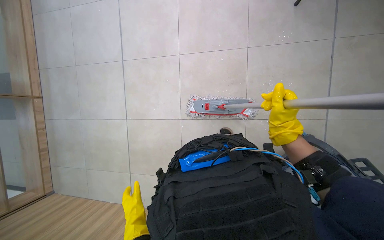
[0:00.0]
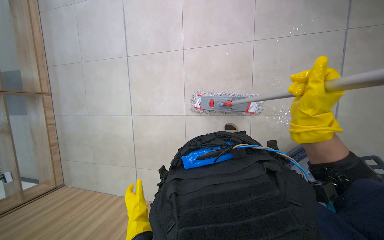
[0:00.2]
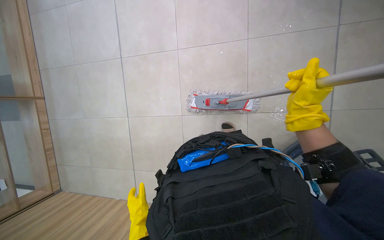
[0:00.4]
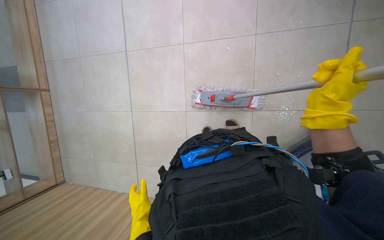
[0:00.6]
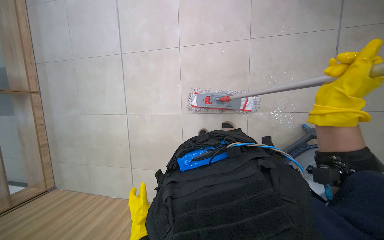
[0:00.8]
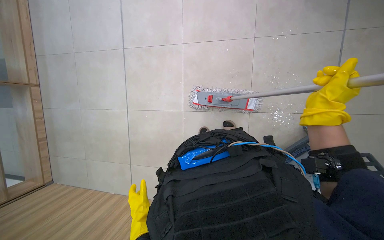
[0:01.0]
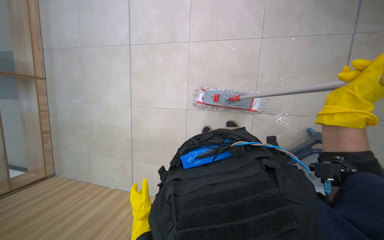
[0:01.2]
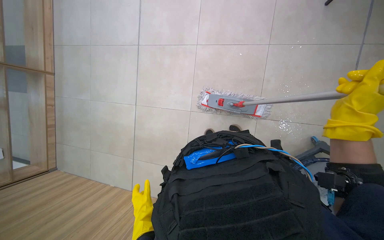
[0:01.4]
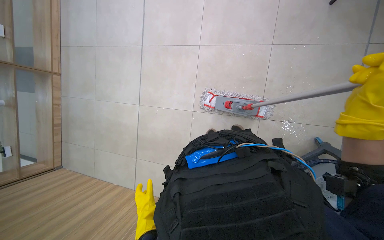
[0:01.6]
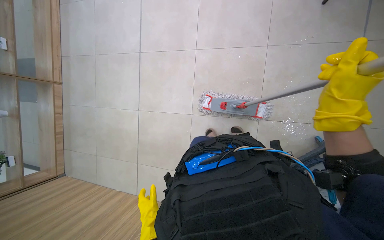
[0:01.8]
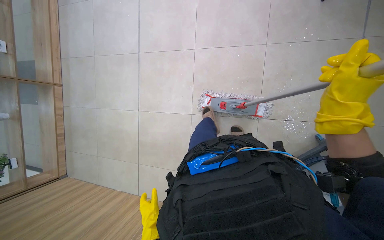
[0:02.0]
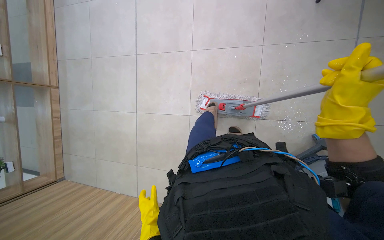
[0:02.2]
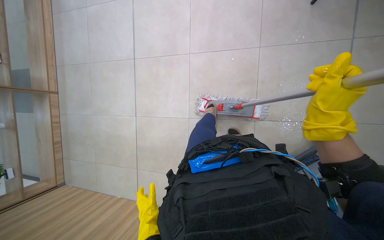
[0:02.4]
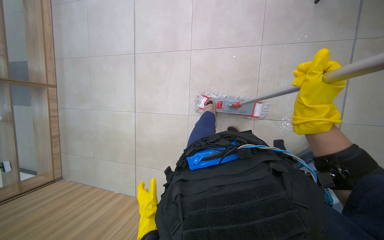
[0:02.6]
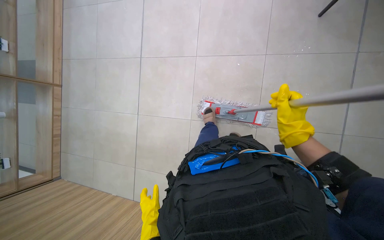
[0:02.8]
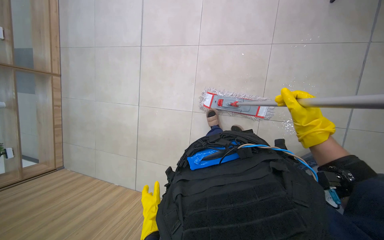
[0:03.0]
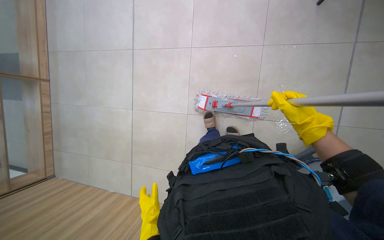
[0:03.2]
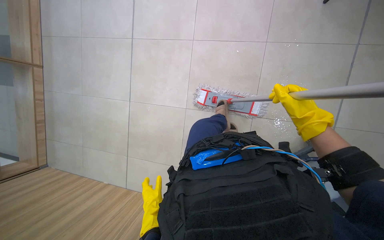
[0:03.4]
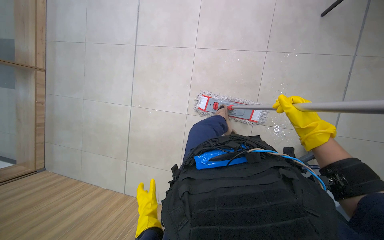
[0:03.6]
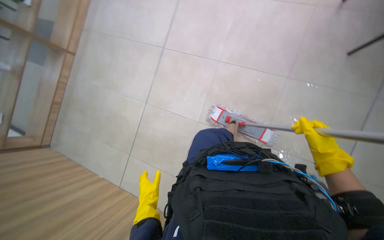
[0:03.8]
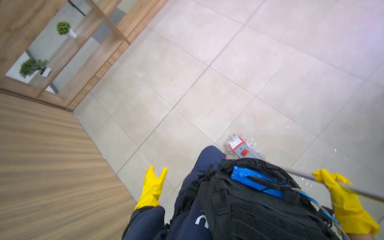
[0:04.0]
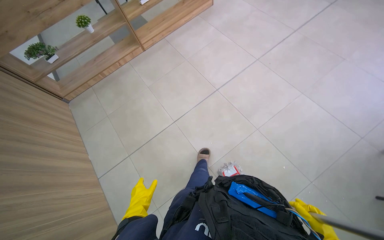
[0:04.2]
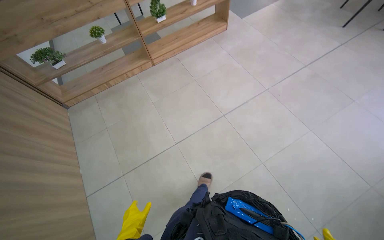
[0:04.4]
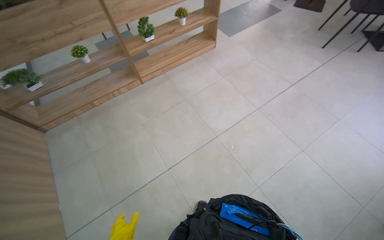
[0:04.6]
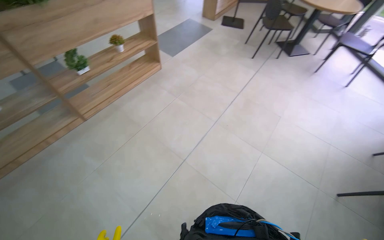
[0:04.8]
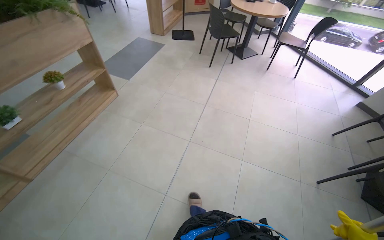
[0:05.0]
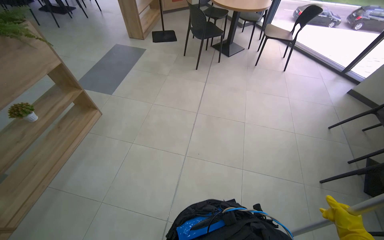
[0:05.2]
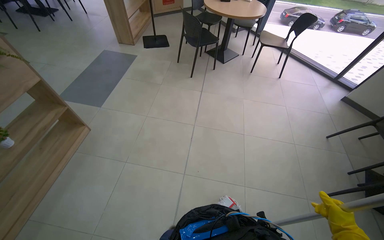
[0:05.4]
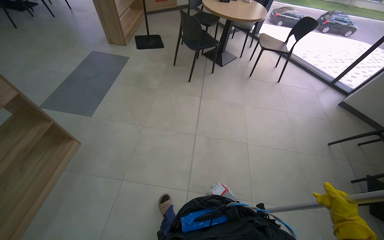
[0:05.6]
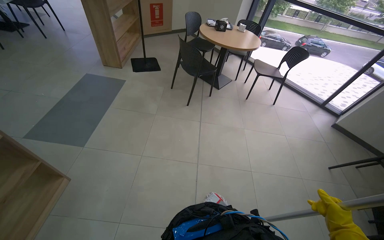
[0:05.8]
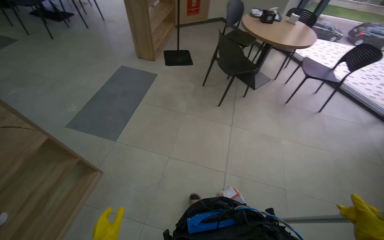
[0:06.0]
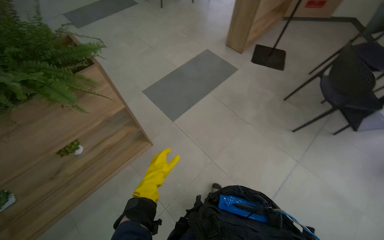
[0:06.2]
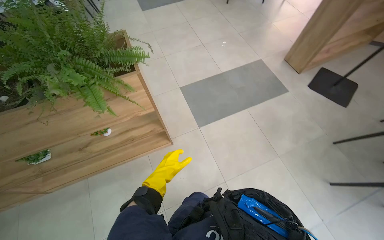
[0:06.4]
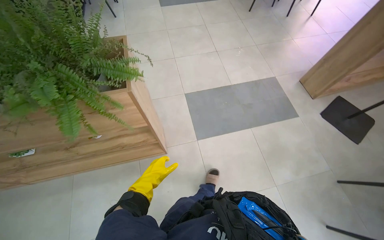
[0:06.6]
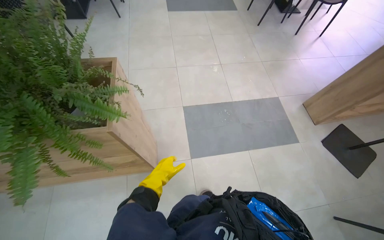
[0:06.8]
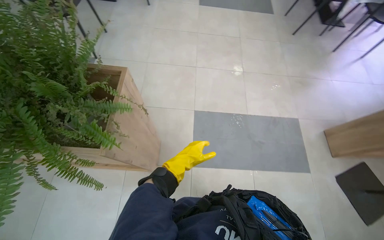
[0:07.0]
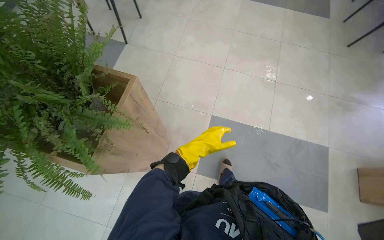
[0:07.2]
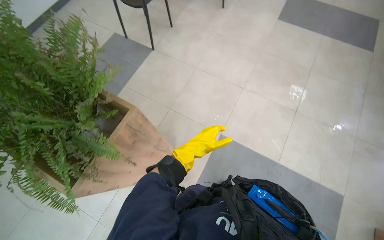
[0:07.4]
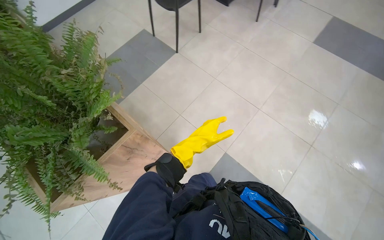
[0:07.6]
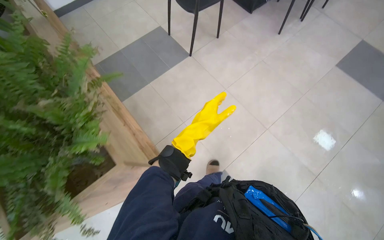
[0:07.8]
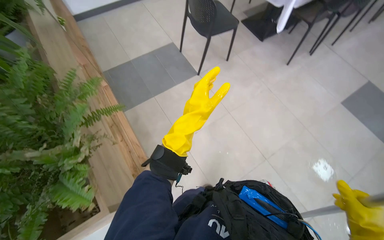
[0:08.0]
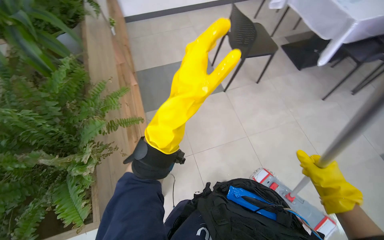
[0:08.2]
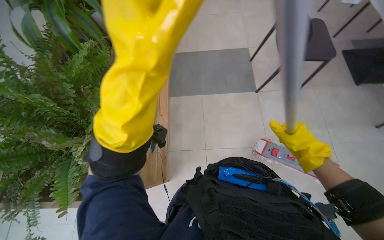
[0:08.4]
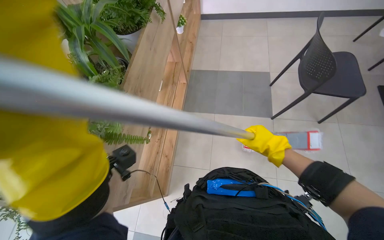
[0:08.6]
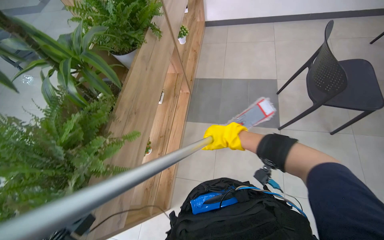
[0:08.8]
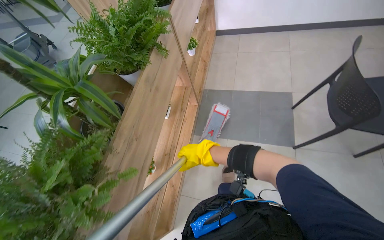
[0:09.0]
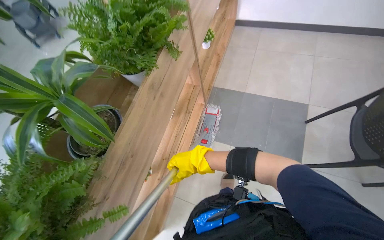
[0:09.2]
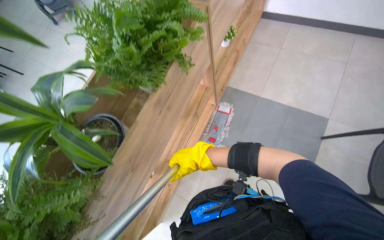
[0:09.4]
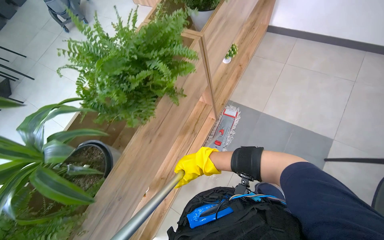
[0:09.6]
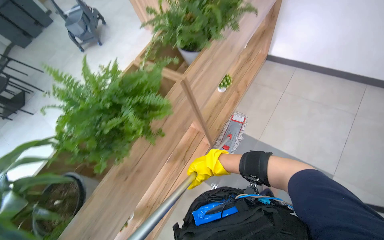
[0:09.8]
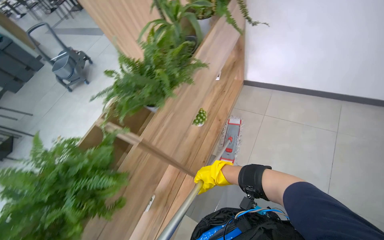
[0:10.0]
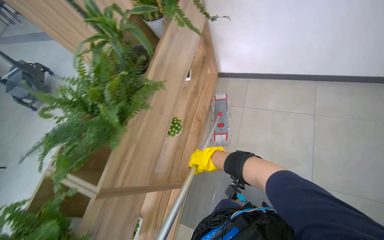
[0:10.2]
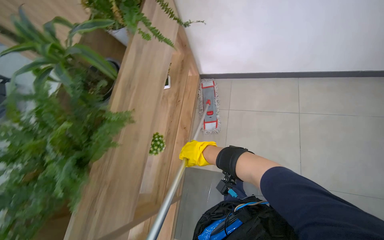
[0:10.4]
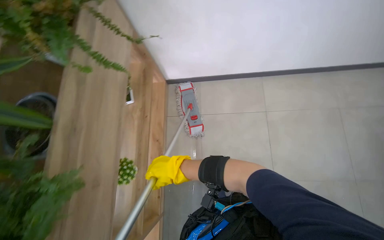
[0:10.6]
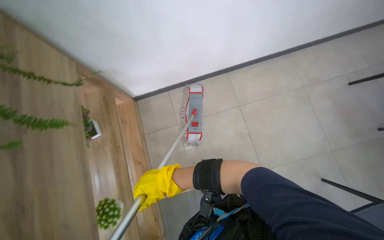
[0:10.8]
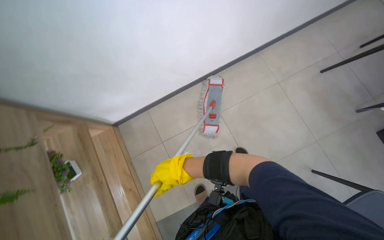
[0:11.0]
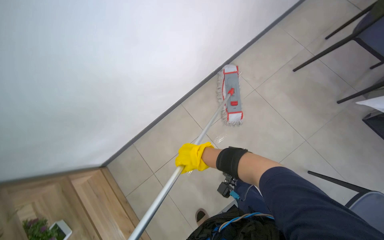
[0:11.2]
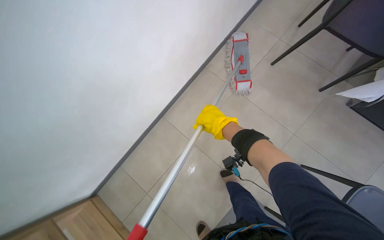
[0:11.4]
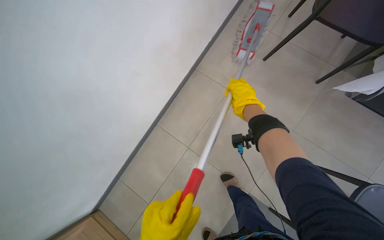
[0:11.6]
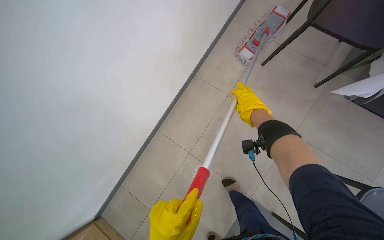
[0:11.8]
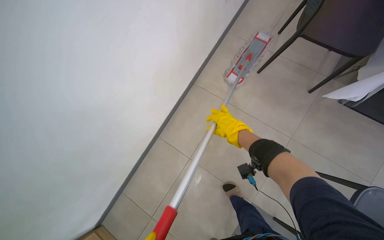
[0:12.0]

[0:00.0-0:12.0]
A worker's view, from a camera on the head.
Job: mopping floor.
The whole recording: Mopping cafeteria floor. The worker mops the cafeteria floor with a mop and bucket.
0:00.0 to 0:01.6: The right hand shifts approximately 10 cm nearer to the camera.
0:01.6 to 0:03.0: The right hand heads farther from the camera, covering about 10 cm.
0:03.0 to 0:04.4: The camera pitches upward, by approximately 20 degrees. Everything in view rotates about 50 degrees clockwise.
0:06.0 to 0:07.6: The head travels about 1 m. The head rotates about 115 degrees to the left.
0:07.6 to 0:09.0: The wearer moves roughly 50 cm. The head rotates approximately 60 degrees to the left.
0:09.0 to 0:10.4: The head travels some 1 m.
0:10.4 to 0:12.0: The head rotates about 60 degrees to the right.

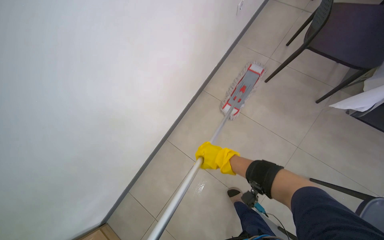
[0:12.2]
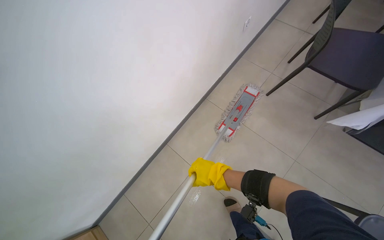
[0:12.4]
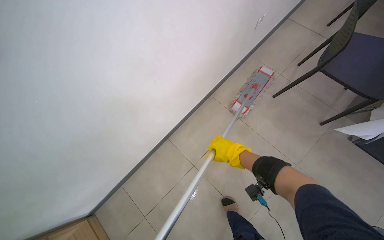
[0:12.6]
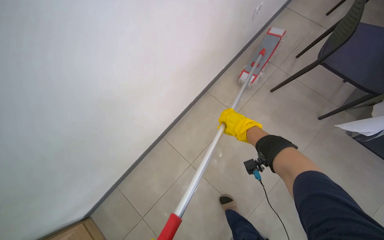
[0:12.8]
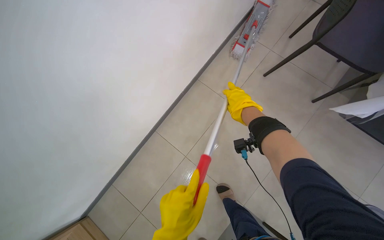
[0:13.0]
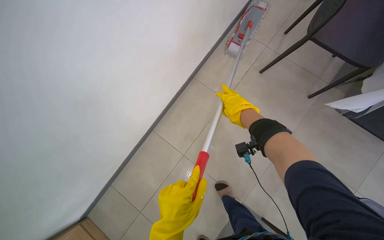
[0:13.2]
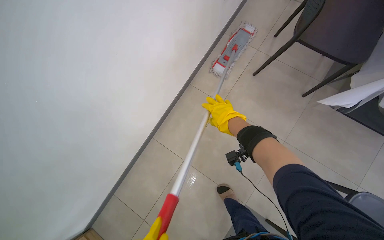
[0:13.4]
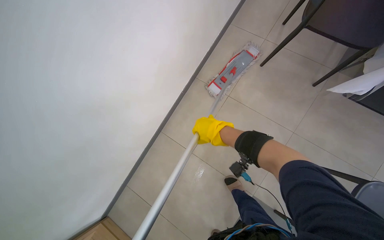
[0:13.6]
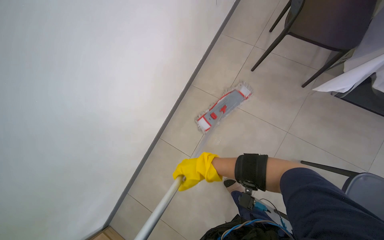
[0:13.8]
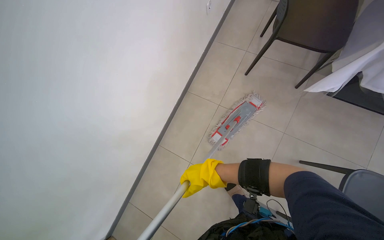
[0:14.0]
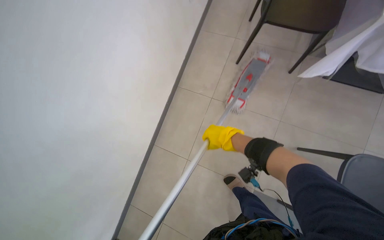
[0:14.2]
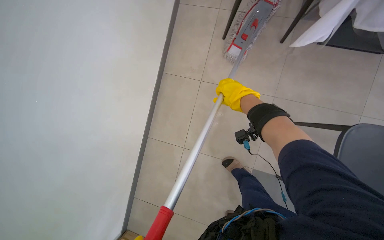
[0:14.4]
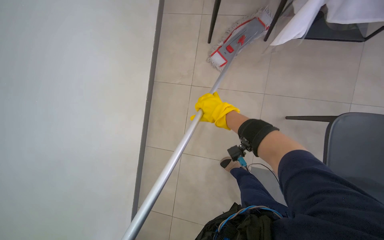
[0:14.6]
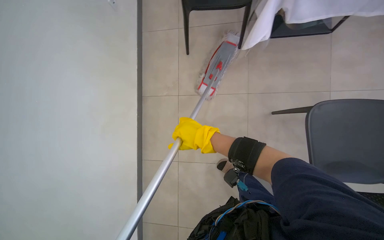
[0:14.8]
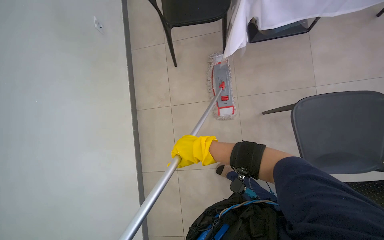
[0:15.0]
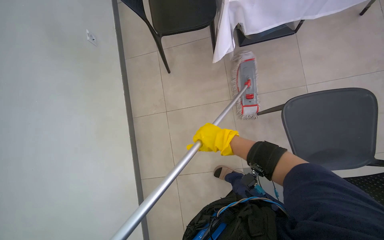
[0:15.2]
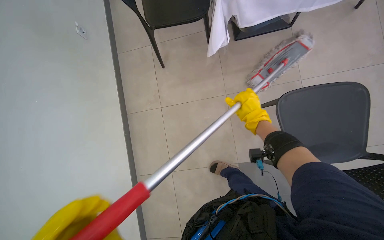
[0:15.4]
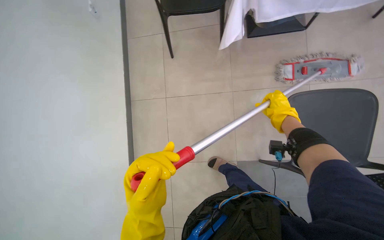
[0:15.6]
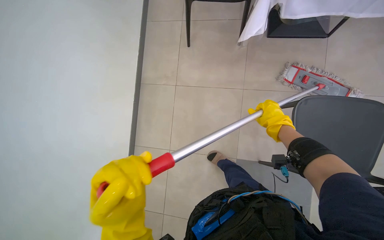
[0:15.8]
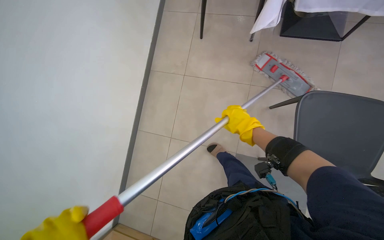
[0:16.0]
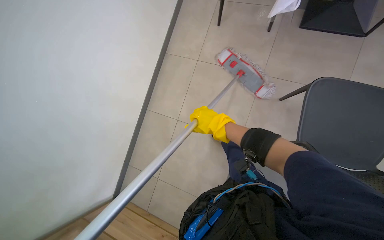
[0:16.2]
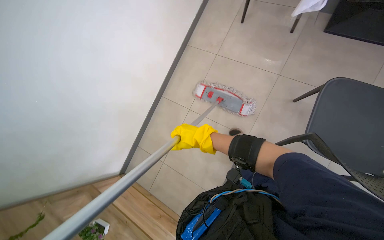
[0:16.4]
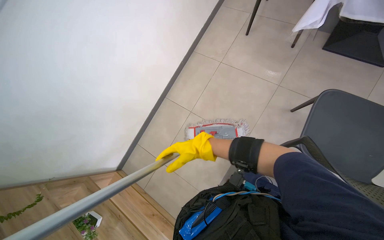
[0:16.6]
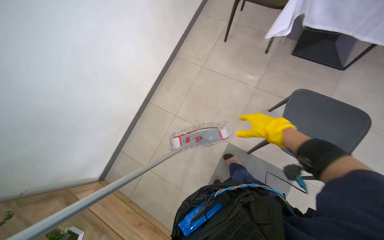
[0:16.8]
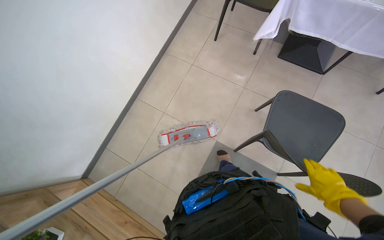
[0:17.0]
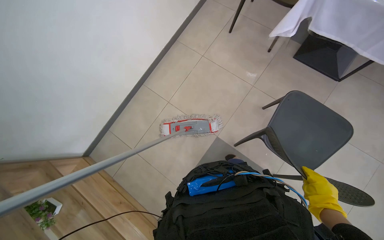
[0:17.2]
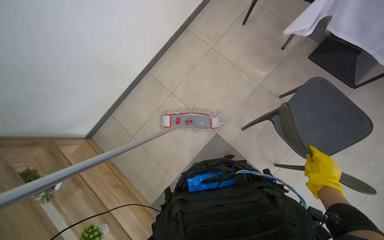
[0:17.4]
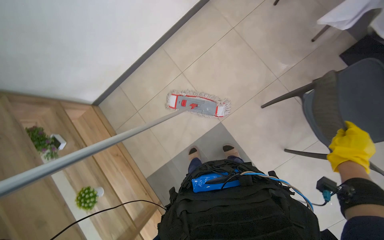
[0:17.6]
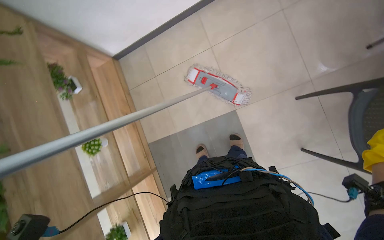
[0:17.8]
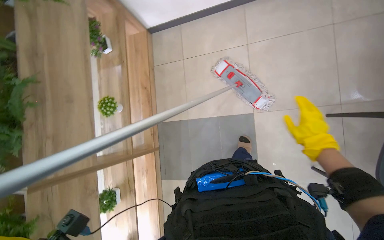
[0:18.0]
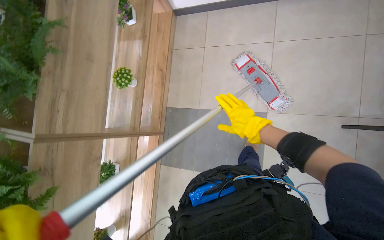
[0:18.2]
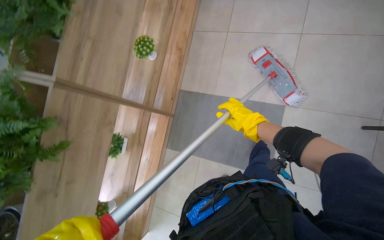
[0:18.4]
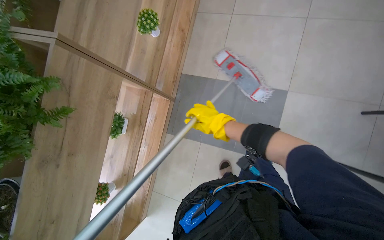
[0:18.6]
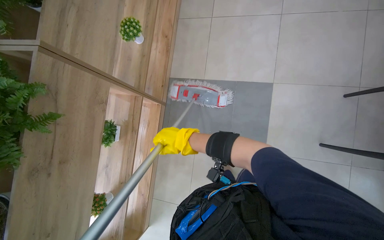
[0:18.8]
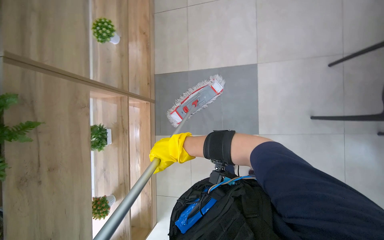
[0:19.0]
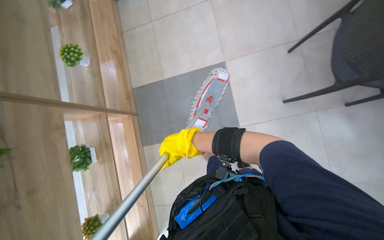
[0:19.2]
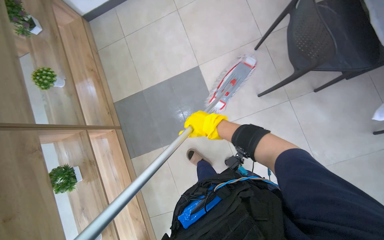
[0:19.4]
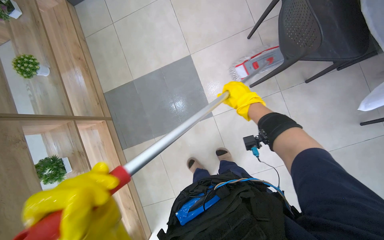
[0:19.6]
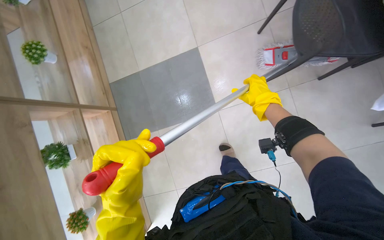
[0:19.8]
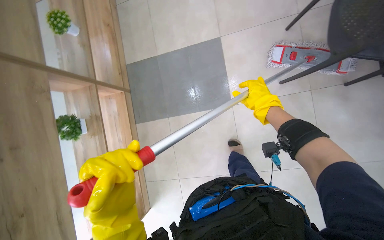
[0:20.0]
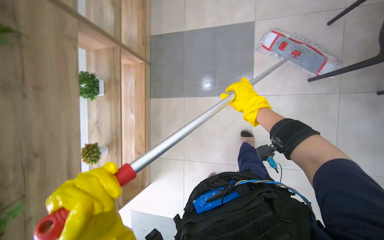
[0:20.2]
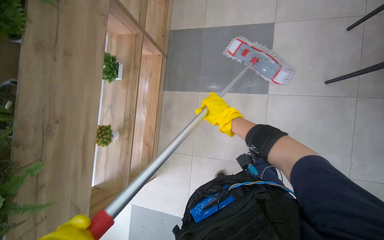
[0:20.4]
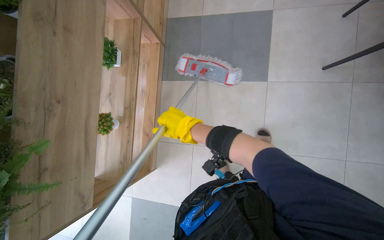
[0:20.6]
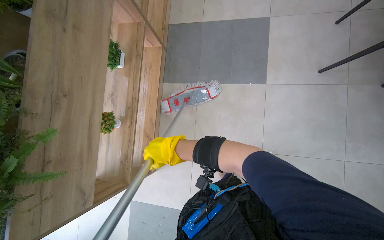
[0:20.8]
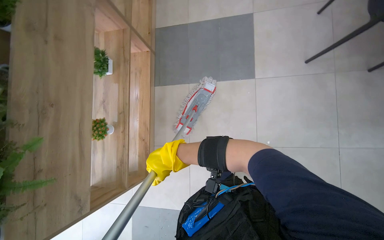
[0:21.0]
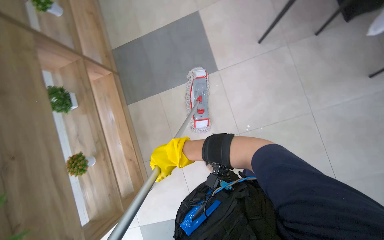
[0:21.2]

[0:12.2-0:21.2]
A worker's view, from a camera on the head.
Job: mopping floor.
The whole recording: Mopping cafeteria floor. The worker mops the cafeteria floor with a mop and bucket.
0:12.2 to 0:13.8: The right hand moves approximately 20 cm up the picture and comes back.
0:13.8 to 0:15.2: Everything in view rotates approximately 40 degrees counterclockwise.
0:15.2 to 0:16.6: The scene turns about 35 degrees clockwise in the picture. The right hand travels to the right and back again, approximately 25 cm each way.
0:16.6 to 0:18.2: The view tips downward by roughly 25 degrees. The scene rotates clockwise by approximately 60 degrees.
0:19.8 to 0:21.2: The right hand heads to the left, covering about 25 cm.
